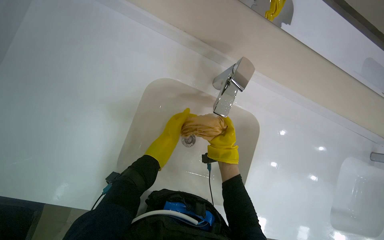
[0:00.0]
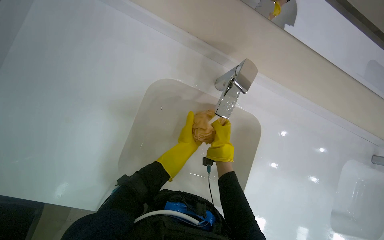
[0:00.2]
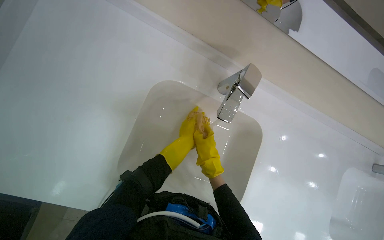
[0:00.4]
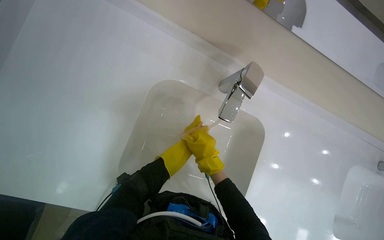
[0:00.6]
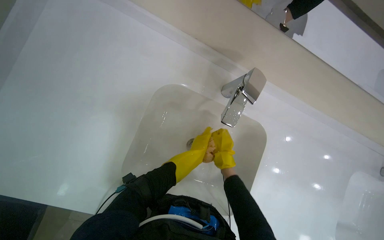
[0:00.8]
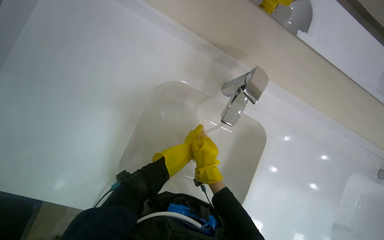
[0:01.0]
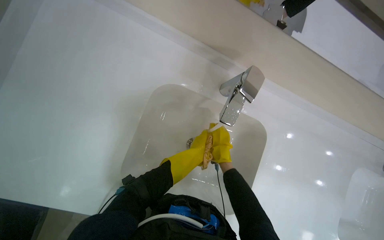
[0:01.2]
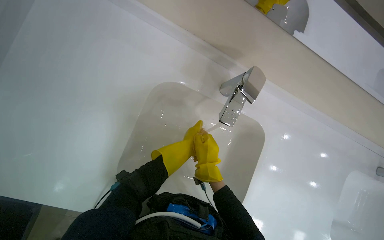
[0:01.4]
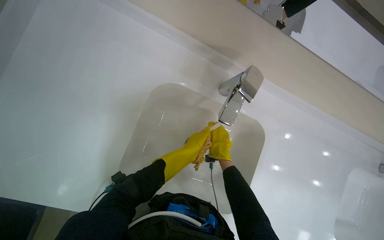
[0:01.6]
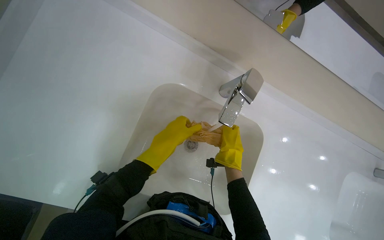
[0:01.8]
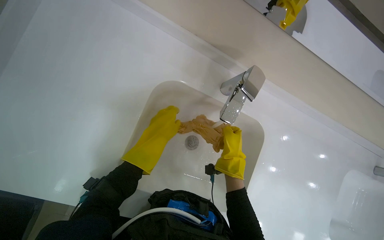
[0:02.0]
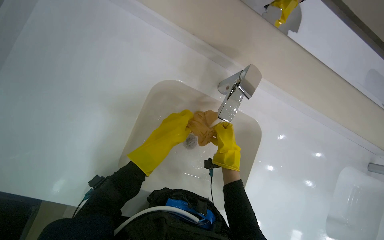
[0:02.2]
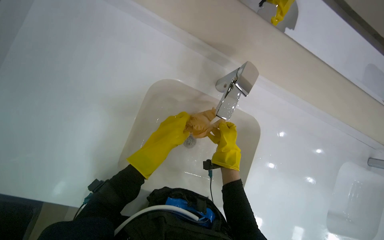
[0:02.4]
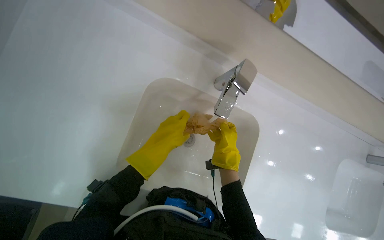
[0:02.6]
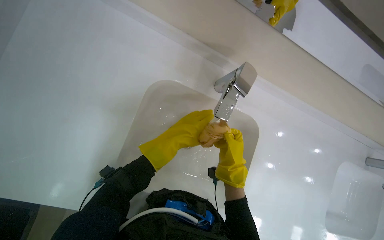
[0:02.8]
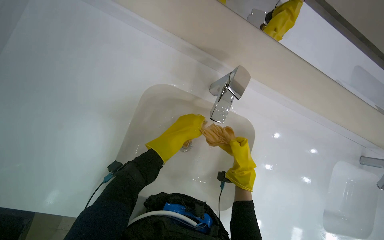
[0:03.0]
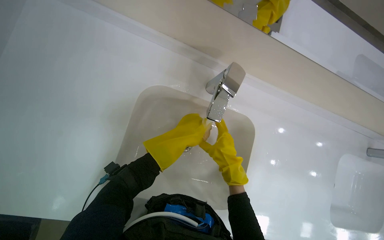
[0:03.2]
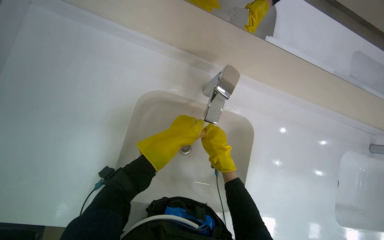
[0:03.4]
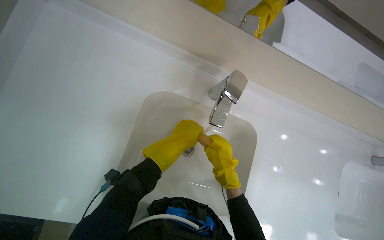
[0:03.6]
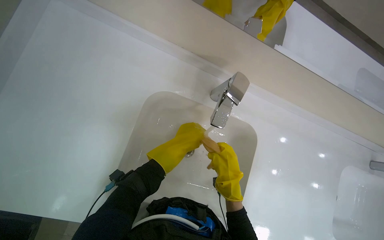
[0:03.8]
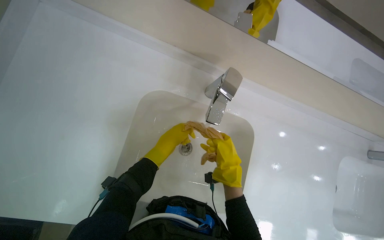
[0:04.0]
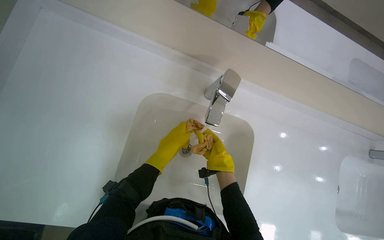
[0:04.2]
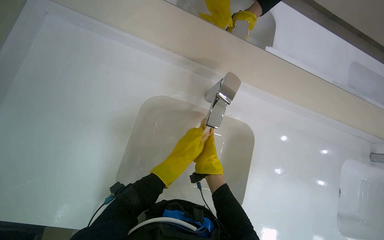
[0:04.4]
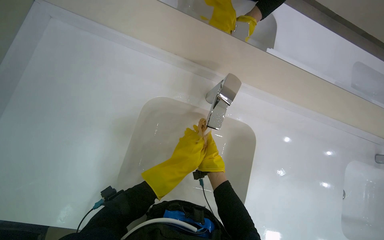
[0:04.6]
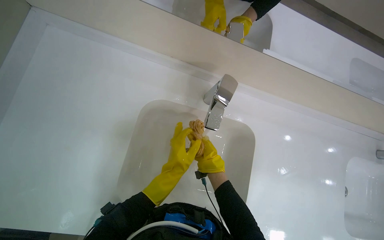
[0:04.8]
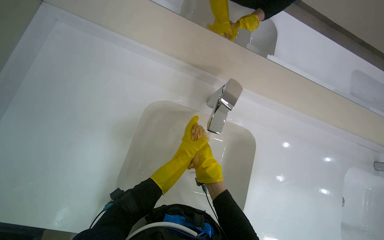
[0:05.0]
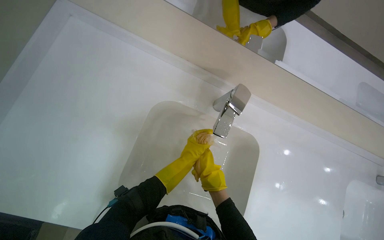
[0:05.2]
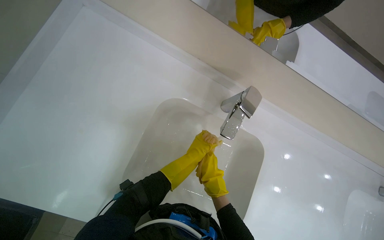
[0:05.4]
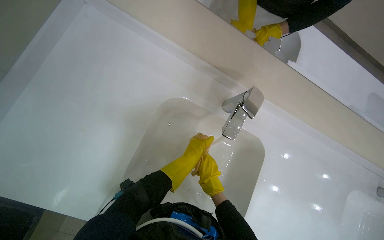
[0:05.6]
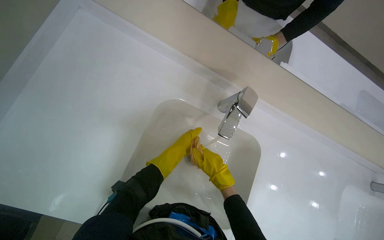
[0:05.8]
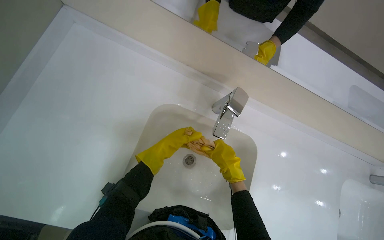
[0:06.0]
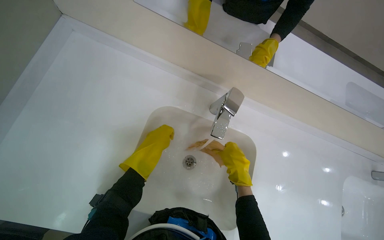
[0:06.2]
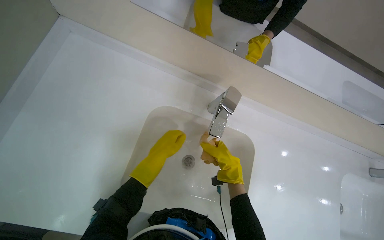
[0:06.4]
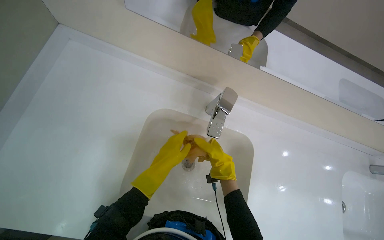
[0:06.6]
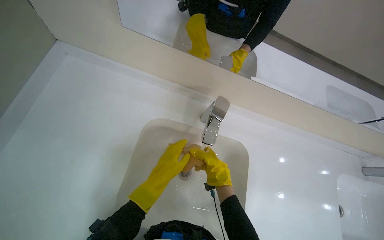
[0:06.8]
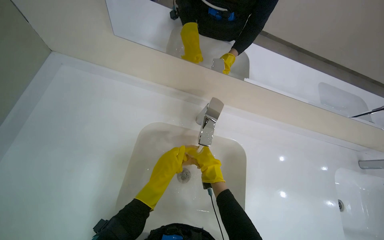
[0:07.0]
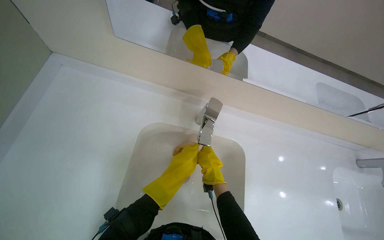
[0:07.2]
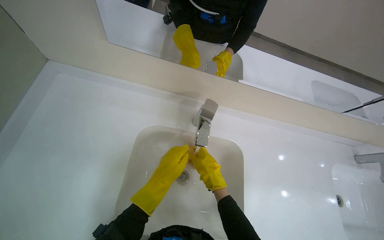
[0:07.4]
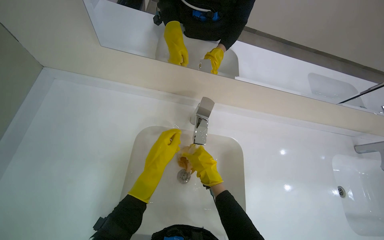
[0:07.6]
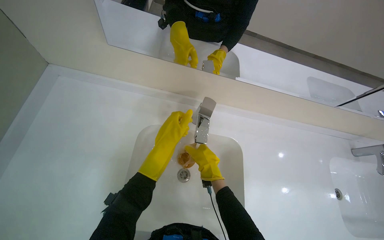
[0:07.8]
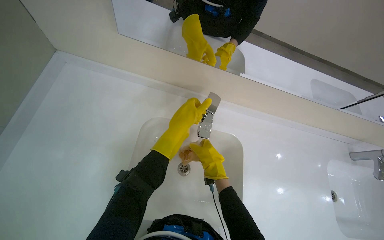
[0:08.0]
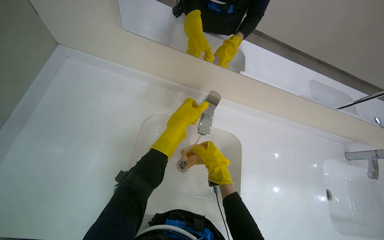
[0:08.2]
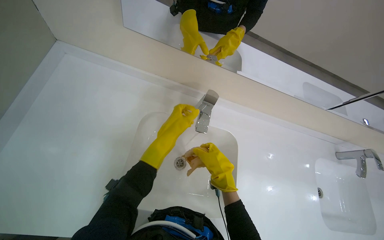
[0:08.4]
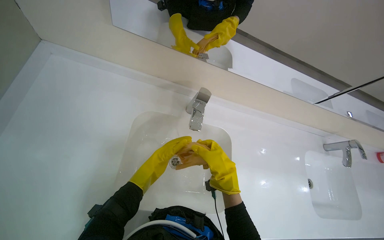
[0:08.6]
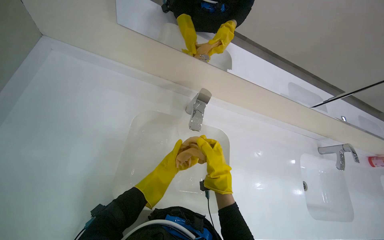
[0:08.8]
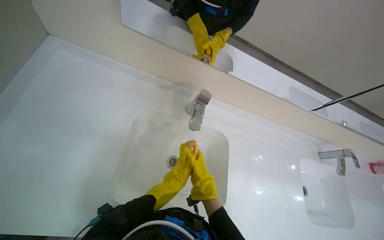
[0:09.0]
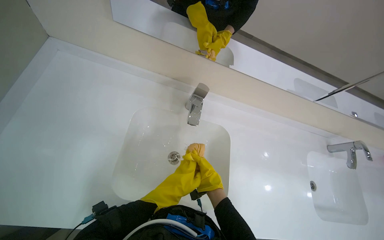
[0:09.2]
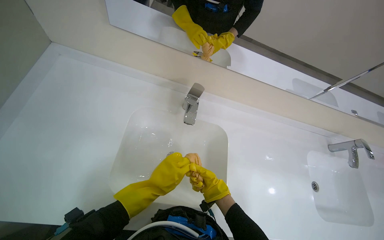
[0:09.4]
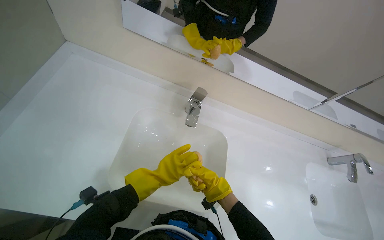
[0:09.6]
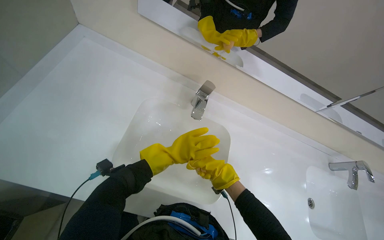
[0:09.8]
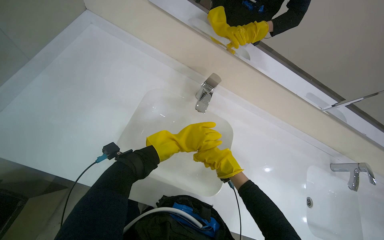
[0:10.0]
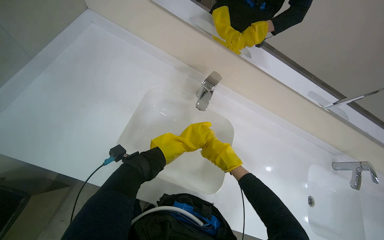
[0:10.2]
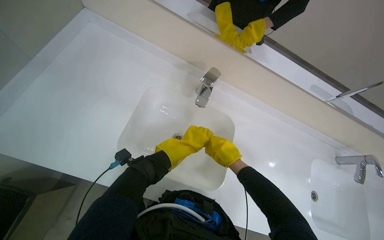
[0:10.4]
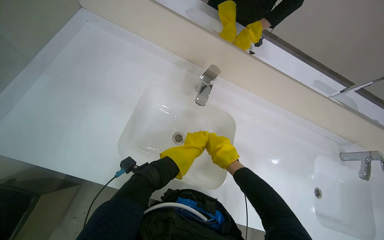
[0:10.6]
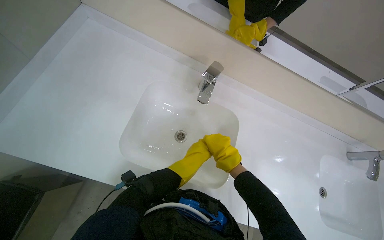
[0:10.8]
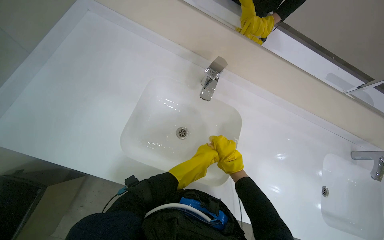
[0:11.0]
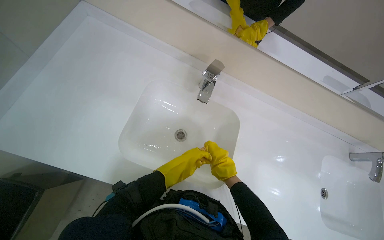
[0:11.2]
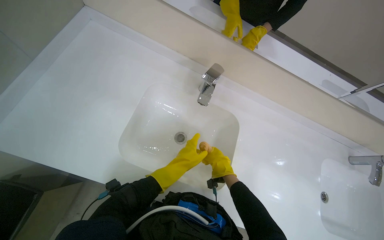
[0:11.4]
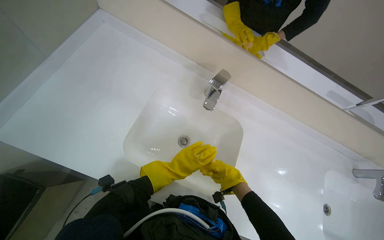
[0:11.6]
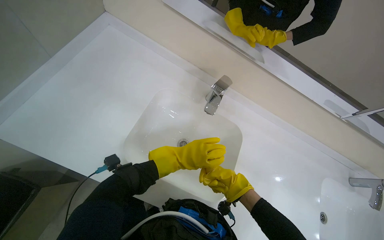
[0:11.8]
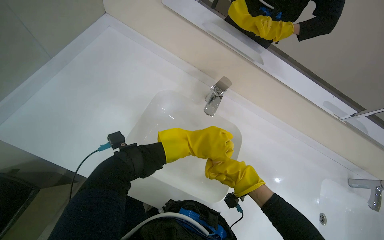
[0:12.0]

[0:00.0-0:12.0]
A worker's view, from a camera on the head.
Job: preparing cleaning supplies.
The whole recording: Rinsing and wringing cleaning cloth. The worker rinses and wrings a cleaning cloth in the sink.
1.6 to 3.0 s: The right hand goes approximately 10 cm to the right.
3.0 to 4.4 s: The right hand is displaced farther from the camera and to the left by about 15 cm.
6.0 to 7.6 s: The left hand moves nearer to the camera, some 10 cm.
7.6 to 9.0 s: The left hand goes approximately 20 cm down the picture and farther from the camera.
9.0 to 10.4 s: The left hand shifts approximately 15 cm nearer to the camera.
10.4 to 12.0 s: The right hand heads to the right, covering about 15 cm.

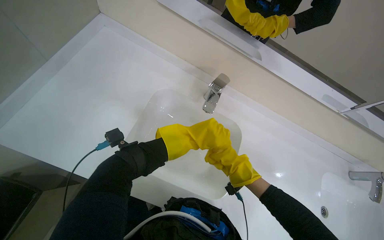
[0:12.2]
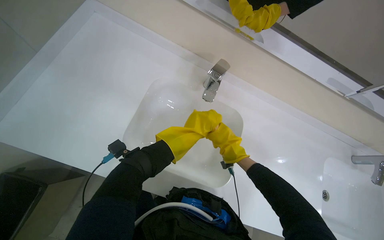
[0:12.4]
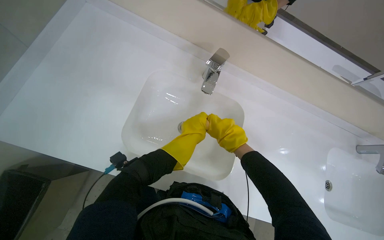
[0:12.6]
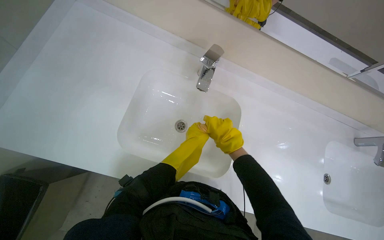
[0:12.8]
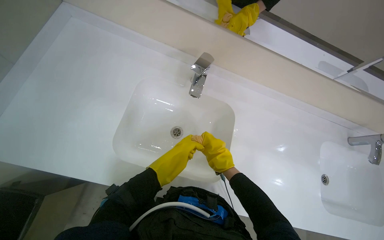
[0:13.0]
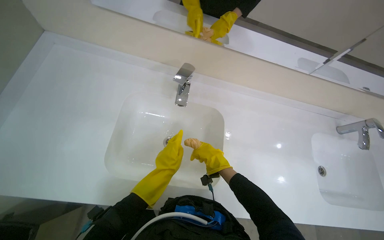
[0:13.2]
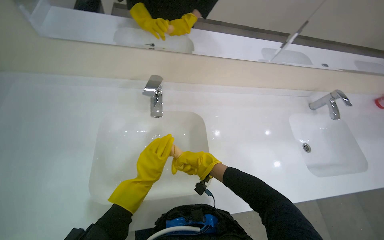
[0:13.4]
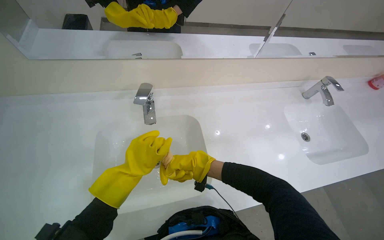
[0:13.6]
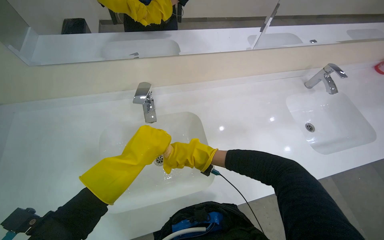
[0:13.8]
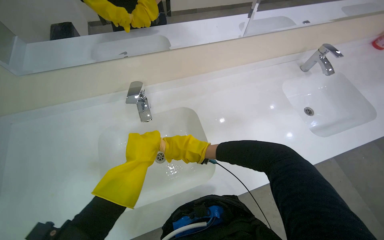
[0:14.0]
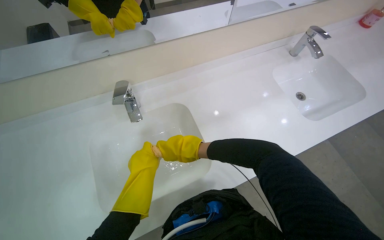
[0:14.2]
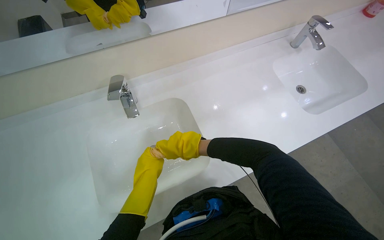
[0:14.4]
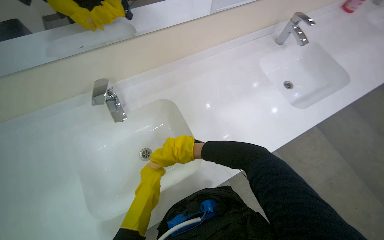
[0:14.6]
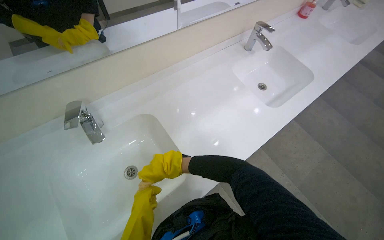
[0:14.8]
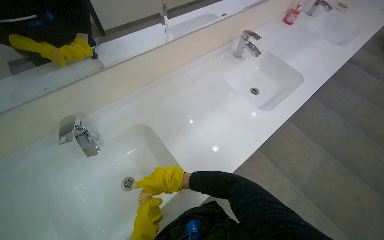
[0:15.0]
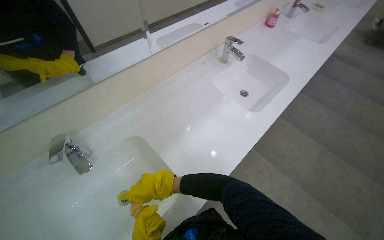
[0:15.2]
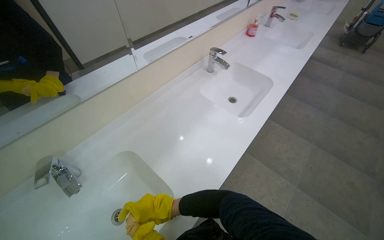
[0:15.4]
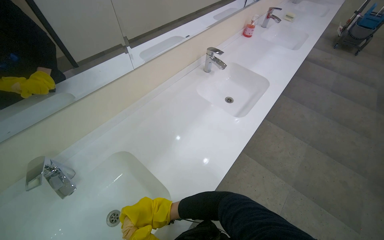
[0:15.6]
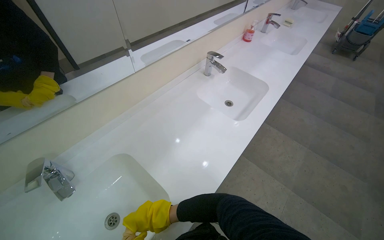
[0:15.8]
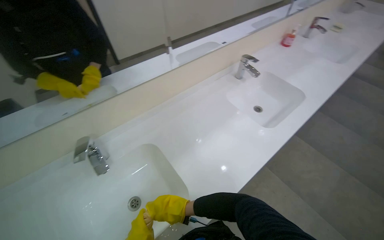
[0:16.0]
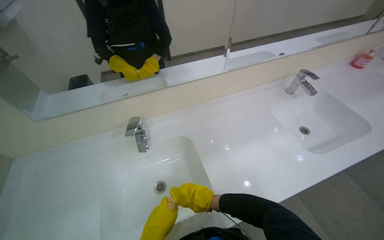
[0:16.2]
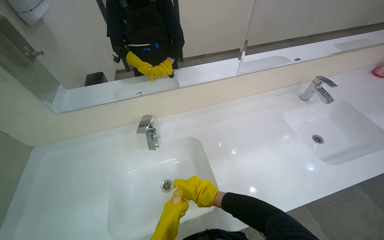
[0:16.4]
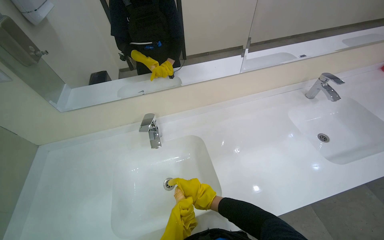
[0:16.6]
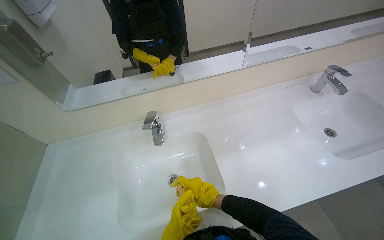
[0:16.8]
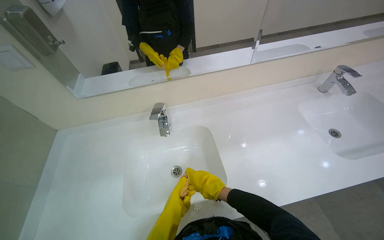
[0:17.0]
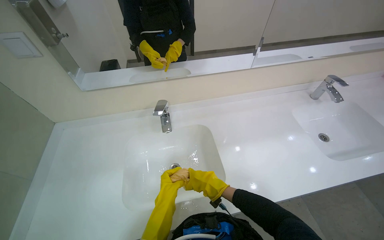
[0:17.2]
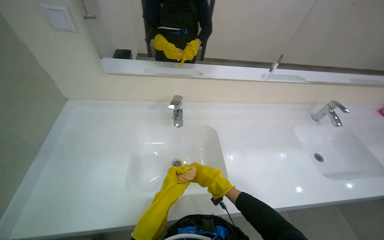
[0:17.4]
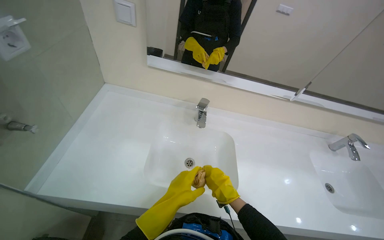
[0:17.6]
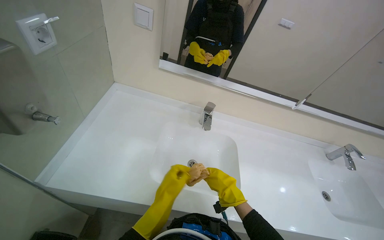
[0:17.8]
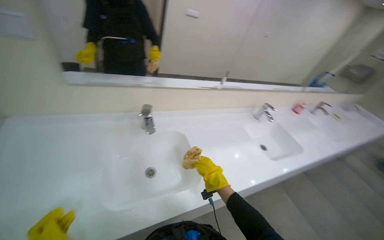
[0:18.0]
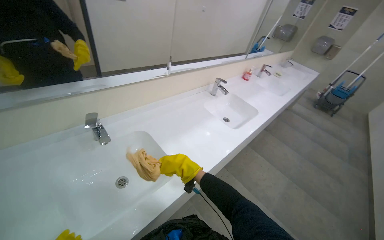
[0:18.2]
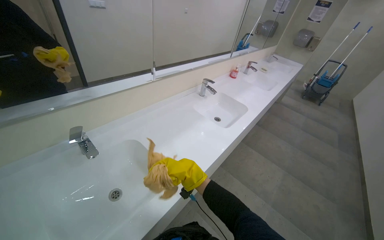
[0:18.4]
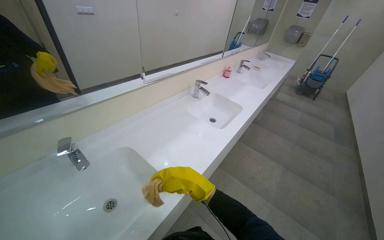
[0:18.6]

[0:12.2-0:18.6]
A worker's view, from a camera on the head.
Job: preparing cleaning supplies.
The whole recording: Rinsing and wringing cleaning cloth. The worker rinses and wrings a cleaning cloth in the sink.
12.2 to 13.8 s: The scene turns approximately 35 degrees counterclockwise in the picture.
13.8 to 15.4 s: The head rotates approximately 35 degrees to the right.
15.4 to 17.0 s: The wearer looks some 35 degrees further to the left.
17.0 to 18.6 s: The head rotates some 45 degrees to the right.

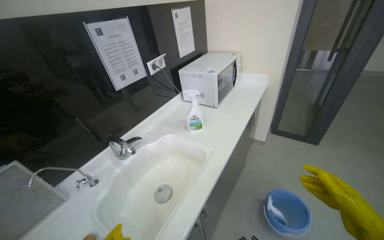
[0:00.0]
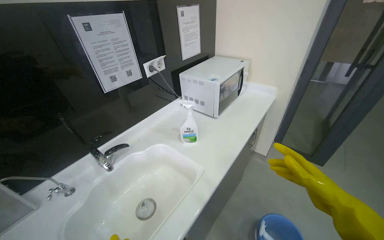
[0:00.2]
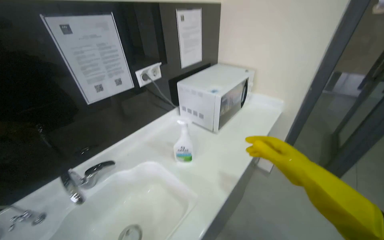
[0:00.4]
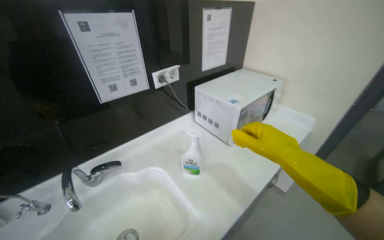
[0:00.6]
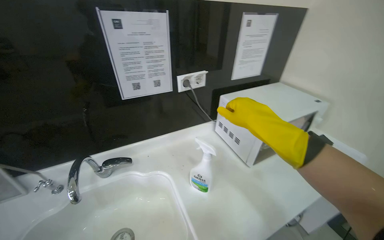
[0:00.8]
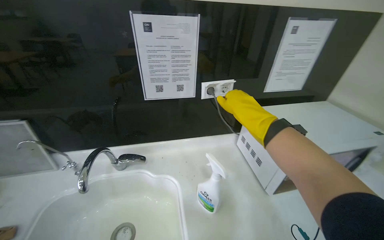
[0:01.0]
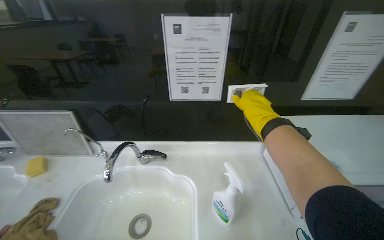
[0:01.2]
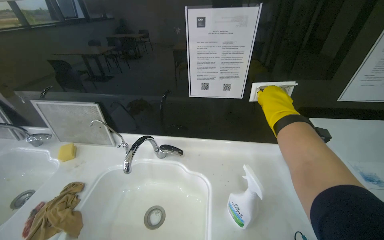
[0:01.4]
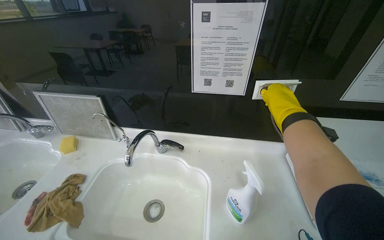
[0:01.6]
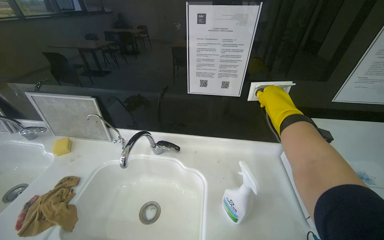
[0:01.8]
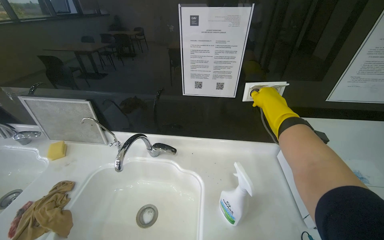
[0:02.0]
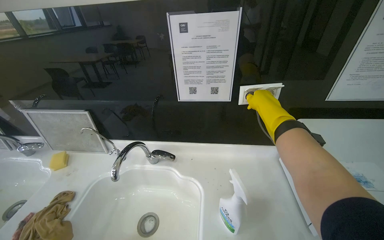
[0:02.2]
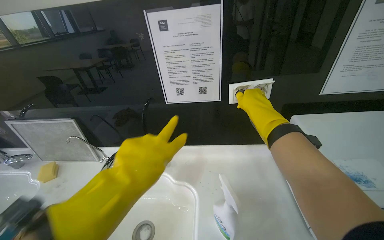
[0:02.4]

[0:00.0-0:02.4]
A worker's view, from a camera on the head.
Job: cleaning kitchen.
The whole recording: Preparing and spraying microwave for cleaning. The worker unplugs the microwave, removes its internal components, and sprays cleaner inside.
0.0 to 1.2 s: The wearer moves approximately 50 cm. The head rotates roughly 60 degrees to the left.
1.2 to 2.4 s: The right hand travels farther from the camera by some 15 cm.
